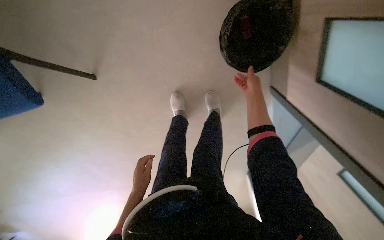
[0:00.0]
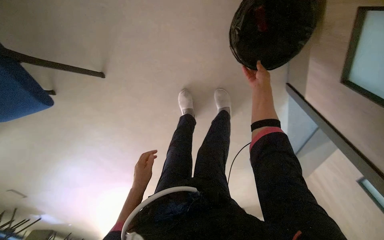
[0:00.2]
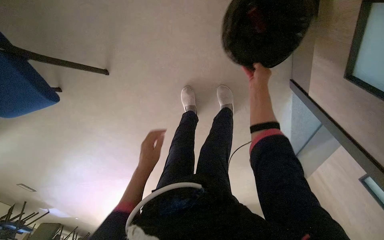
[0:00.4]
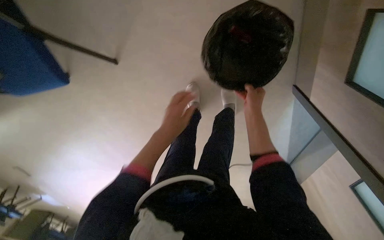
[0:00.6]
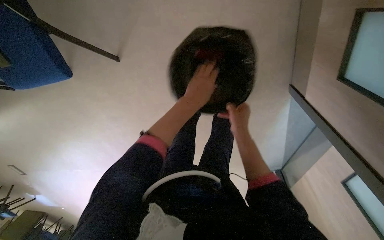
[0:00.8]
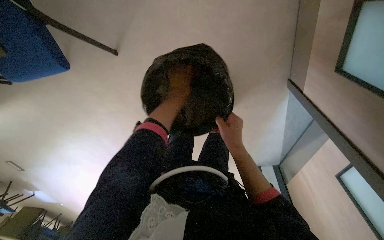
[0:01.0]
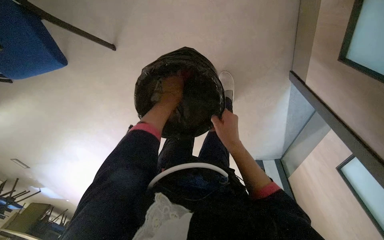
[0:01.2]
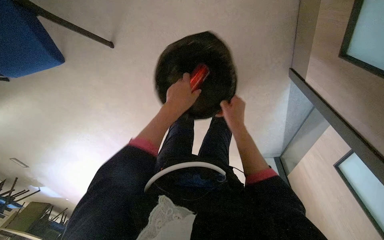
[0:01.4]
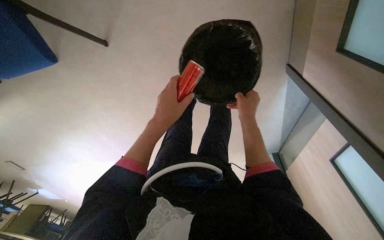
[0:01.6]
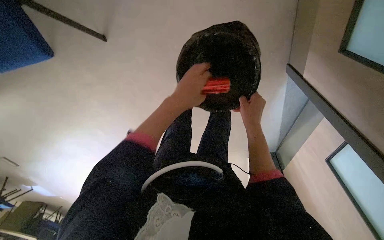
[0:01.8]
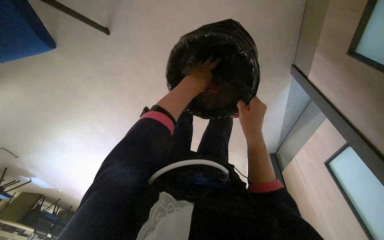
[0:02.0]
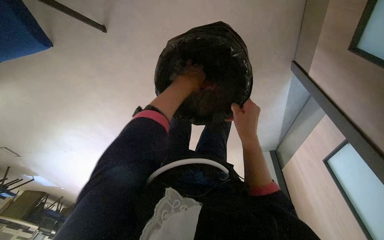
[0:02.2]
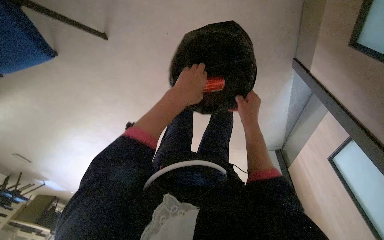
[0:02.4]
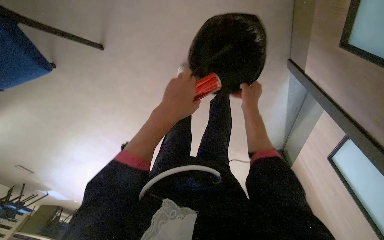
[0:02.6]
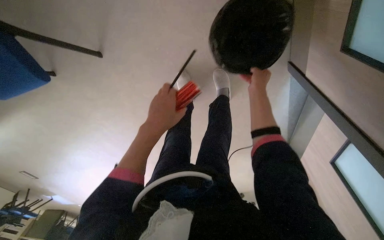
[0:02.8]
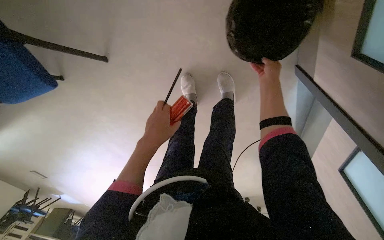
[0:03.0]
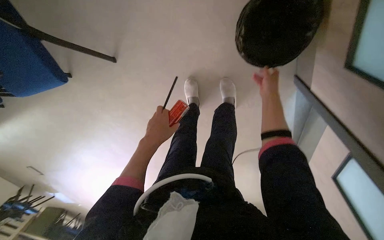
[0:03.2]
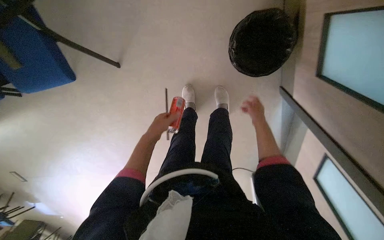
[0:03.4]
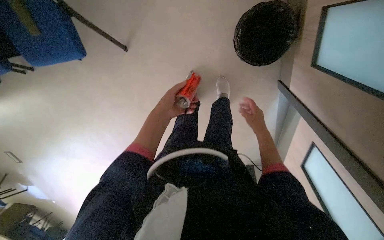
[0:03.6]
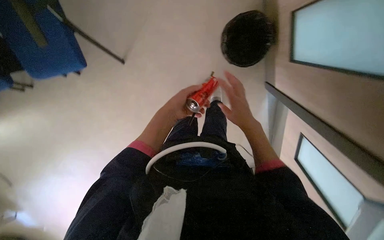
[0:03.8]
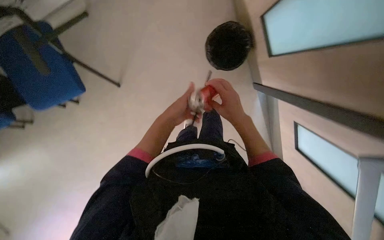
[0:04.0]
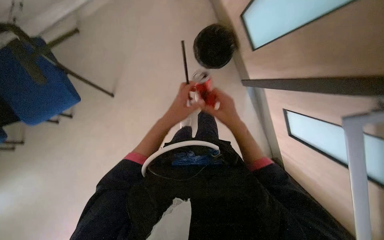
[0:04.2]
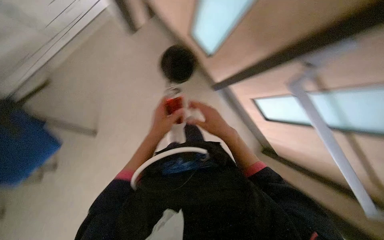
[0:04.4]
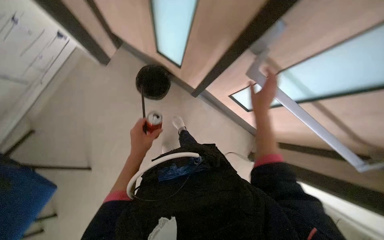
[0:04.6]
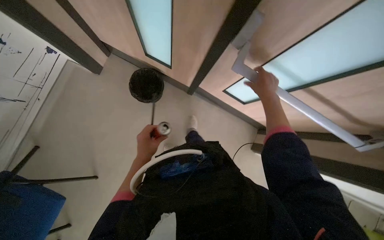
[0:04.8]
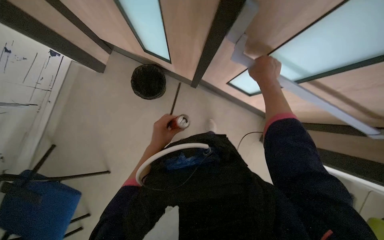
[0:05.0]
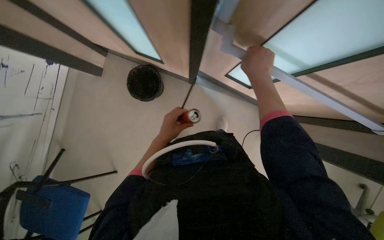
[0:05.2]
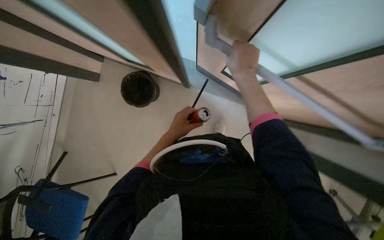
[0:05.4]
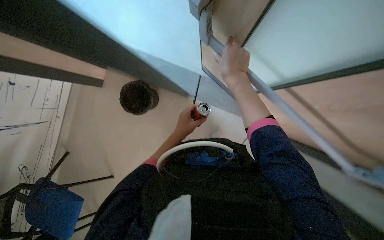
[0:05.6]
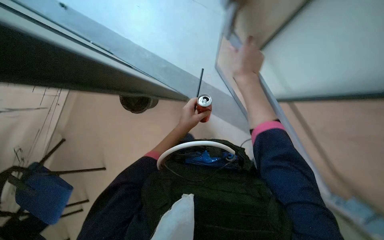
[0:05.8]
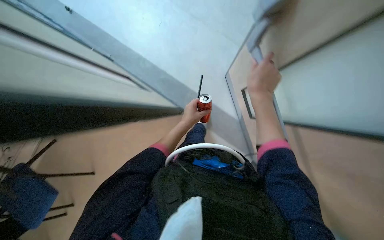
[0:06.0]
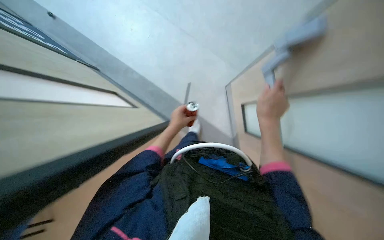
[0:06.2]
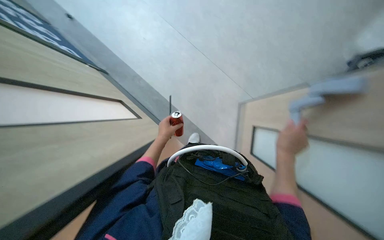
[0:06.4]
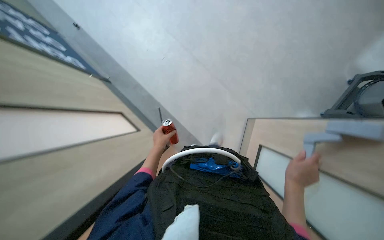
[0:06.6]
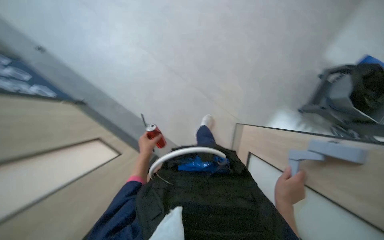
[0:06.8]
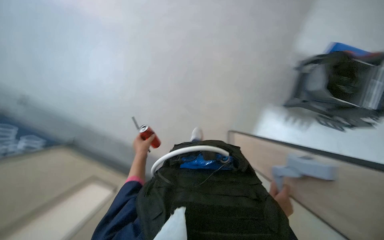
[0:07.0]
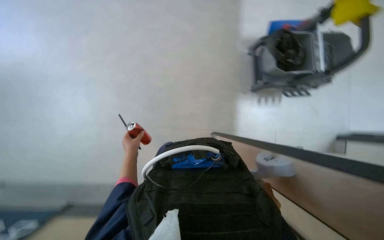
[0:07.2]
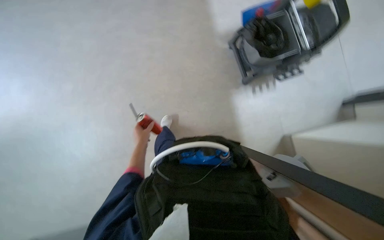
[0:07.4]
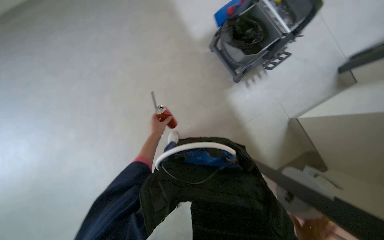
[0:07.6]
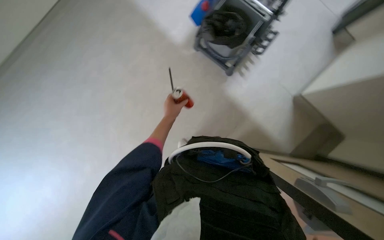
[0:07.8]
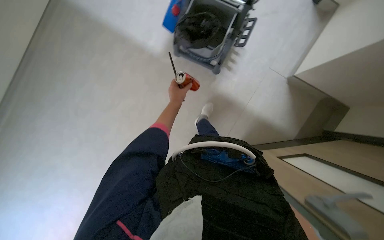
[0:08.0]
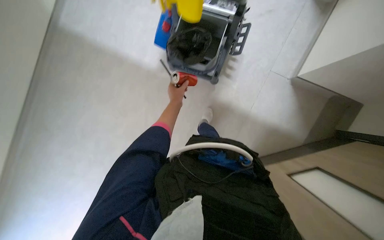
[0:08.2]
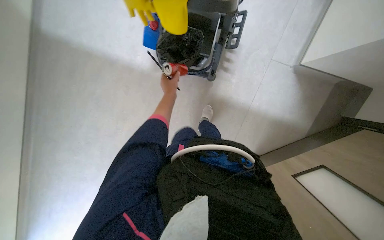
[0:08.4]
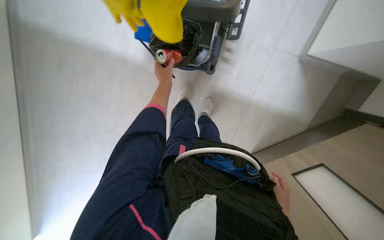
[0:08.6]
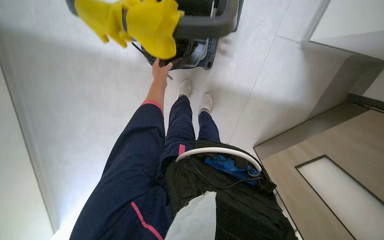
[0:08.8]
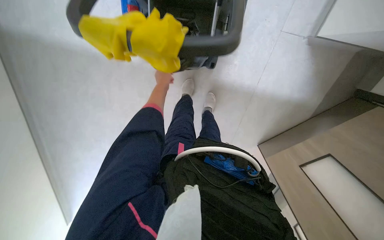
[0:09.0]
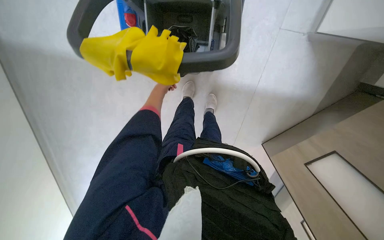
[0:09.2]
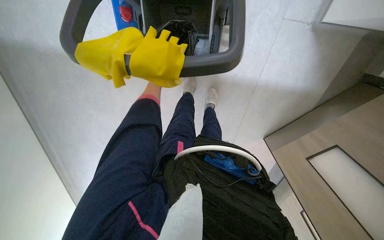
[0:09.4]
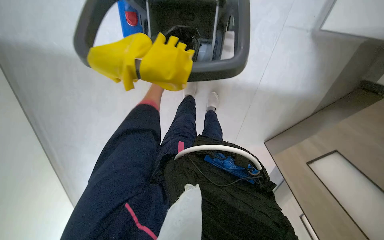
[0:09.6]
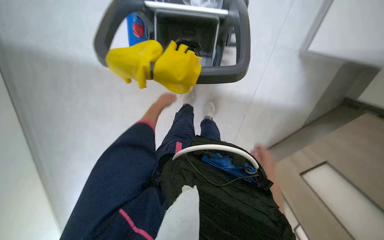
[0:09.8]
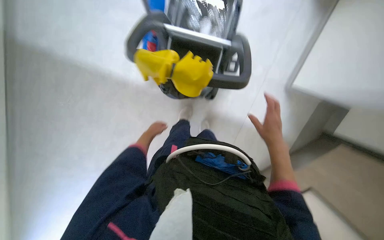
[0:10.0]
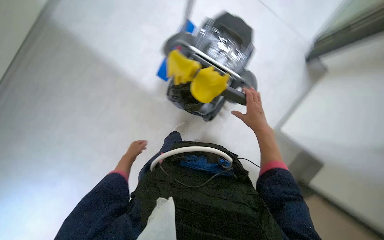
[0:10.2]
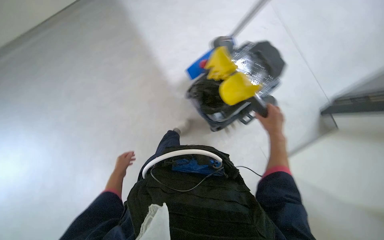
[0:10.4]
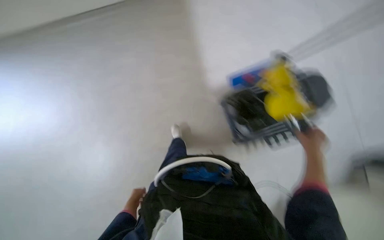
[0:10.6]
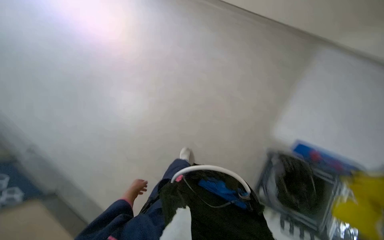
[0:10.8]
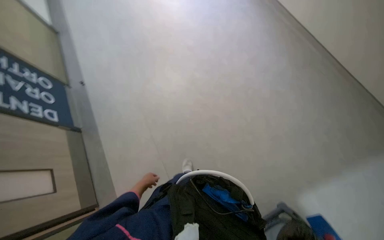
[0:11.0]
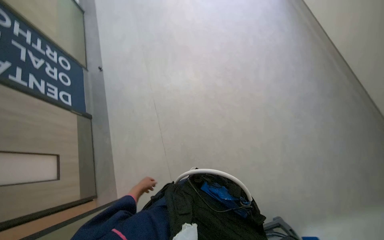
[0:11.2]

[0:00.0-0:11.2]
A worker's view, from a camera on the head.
Job: managing trash.
The whole recording: Collecting plastic trash from bins. The worker collects plastic trash from the bin and gathers it into another plastic bin.
0:00.0 to 0:01.6: The right hand heads down the picture and to the left, covering some 25 cm; the left hand travels nearer to the camera, to the right and up the picture by approximately 25 cm.
0:01.6 to 0:03.2: The right hand goes some 20 cm up the picture and to the right, while the left hand reaches approximately 10 cm up the picture, then returns.
0:03.2 to 0:04.8: The wearer moves approximately 50 cm. The wearer's head swings about 55 degrees to the right. The view tilts some 25 degrees upward.
0:04.8 to 0:06.4: The right hand goes approximately 15 cm down the picture, while the left hand is displaced up the picture by some 10 cm, and goes to the right and returns, roughly 20 cm each way.
0:06.4 to 0:08.0: The head travels roughly 70 cm. The scene rotates counterclockwise by about 100 degrees.
0:08.0 to 0:09.6: The left hand goes farther from the camera and returns, about 20 cm each way.
0:09.6 to 0:11.2: The wearer looks approximately 25 degrees further upward. The scene rotates clockwise by roughly 55 degrees.

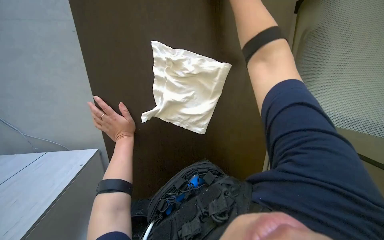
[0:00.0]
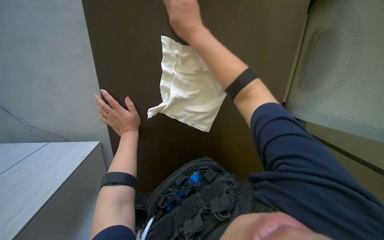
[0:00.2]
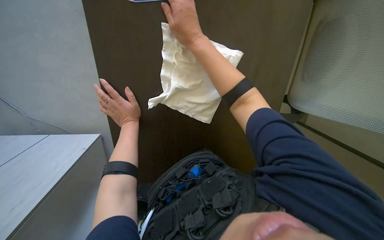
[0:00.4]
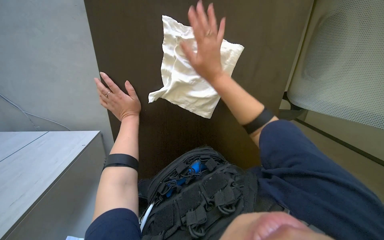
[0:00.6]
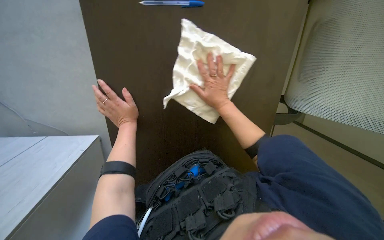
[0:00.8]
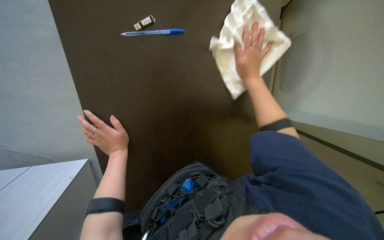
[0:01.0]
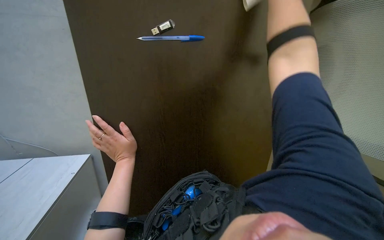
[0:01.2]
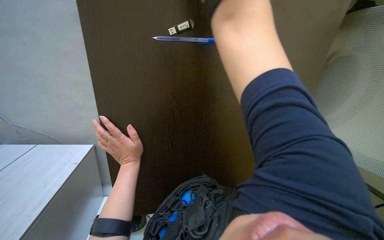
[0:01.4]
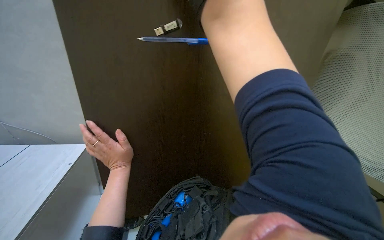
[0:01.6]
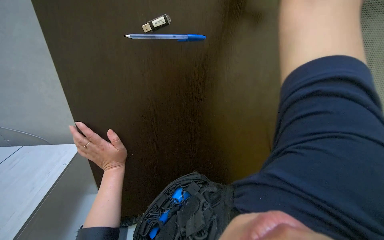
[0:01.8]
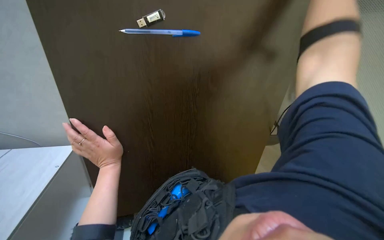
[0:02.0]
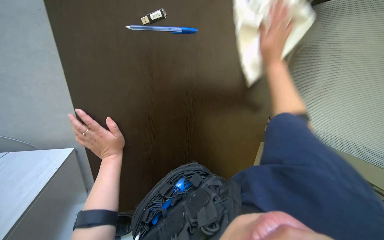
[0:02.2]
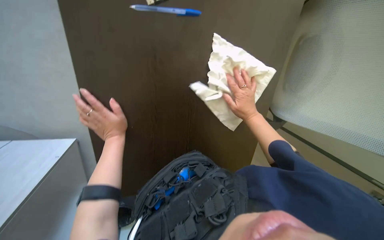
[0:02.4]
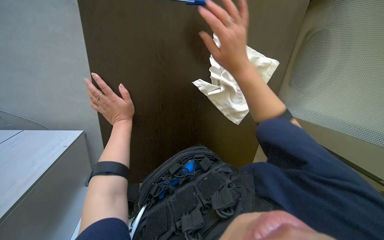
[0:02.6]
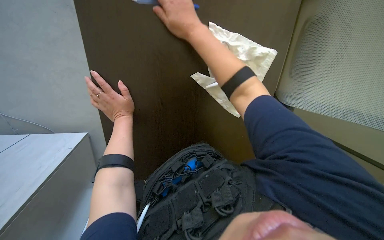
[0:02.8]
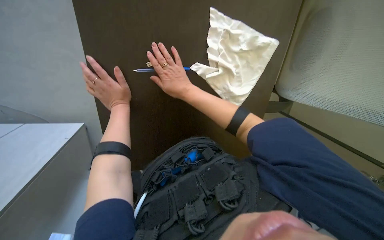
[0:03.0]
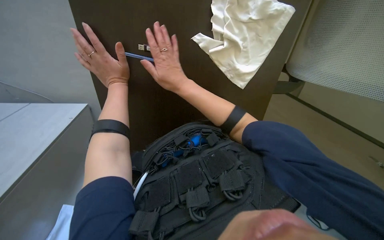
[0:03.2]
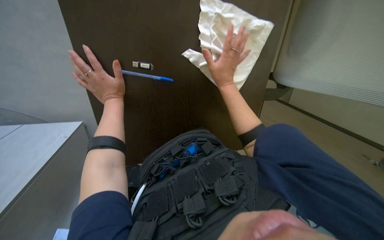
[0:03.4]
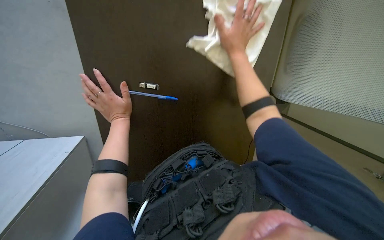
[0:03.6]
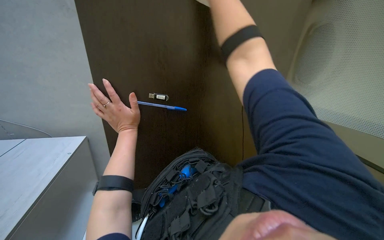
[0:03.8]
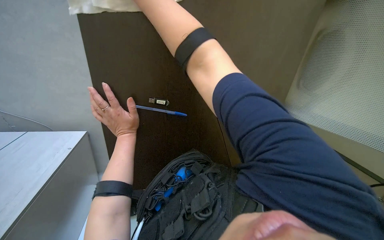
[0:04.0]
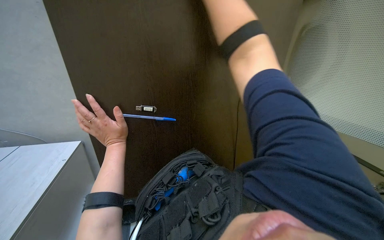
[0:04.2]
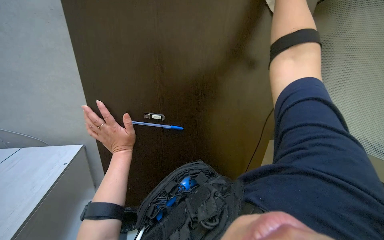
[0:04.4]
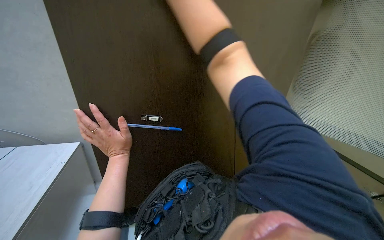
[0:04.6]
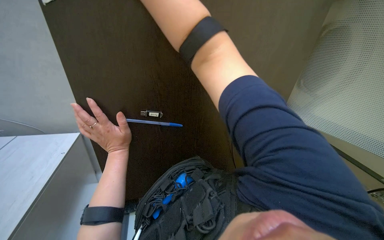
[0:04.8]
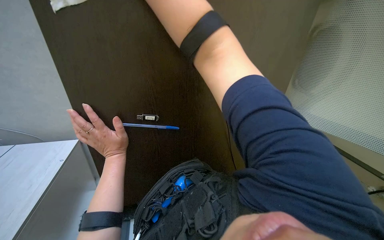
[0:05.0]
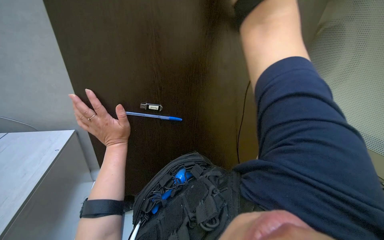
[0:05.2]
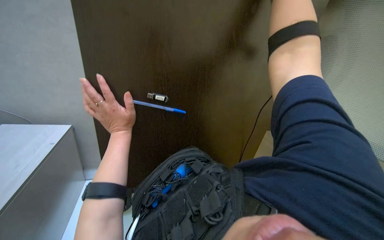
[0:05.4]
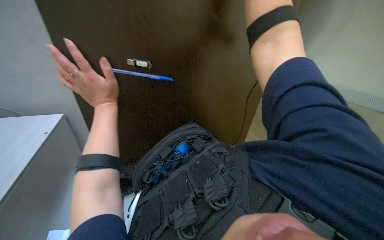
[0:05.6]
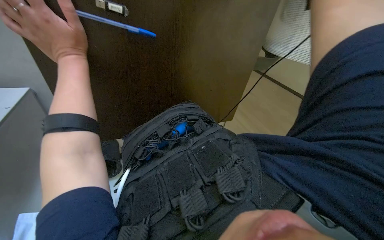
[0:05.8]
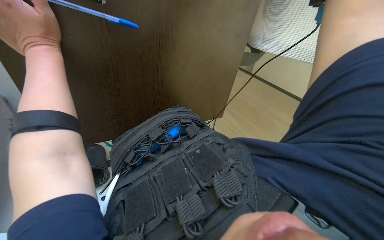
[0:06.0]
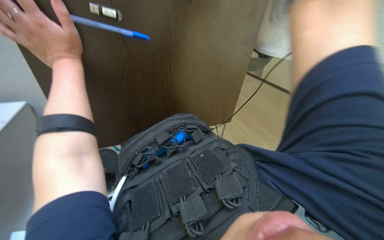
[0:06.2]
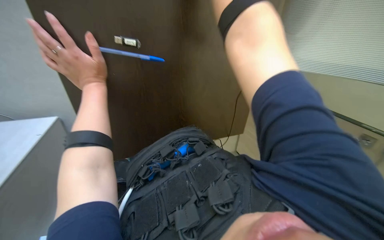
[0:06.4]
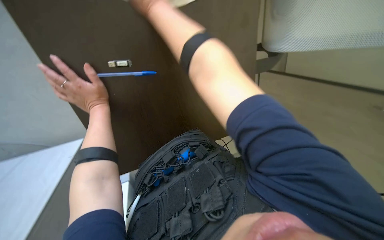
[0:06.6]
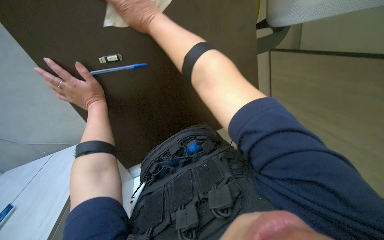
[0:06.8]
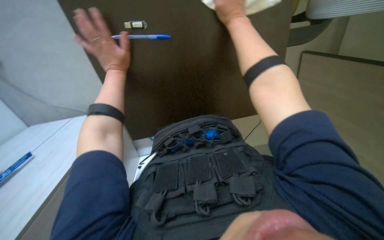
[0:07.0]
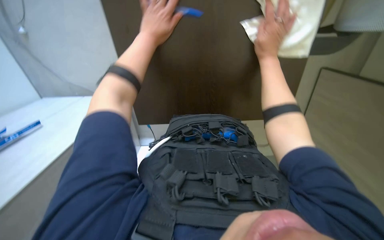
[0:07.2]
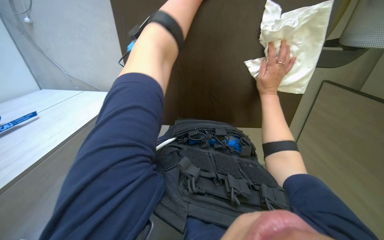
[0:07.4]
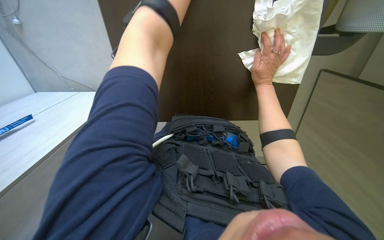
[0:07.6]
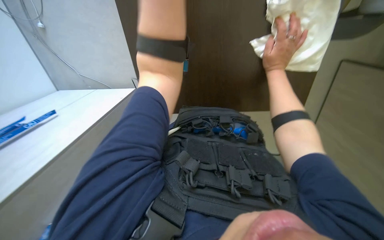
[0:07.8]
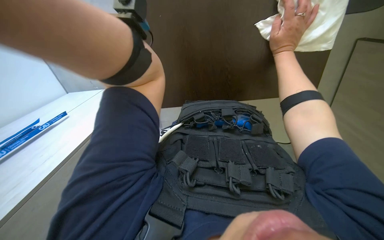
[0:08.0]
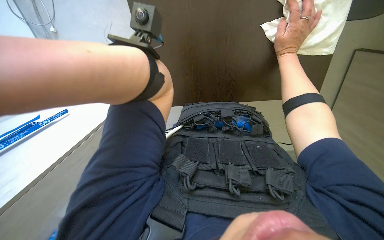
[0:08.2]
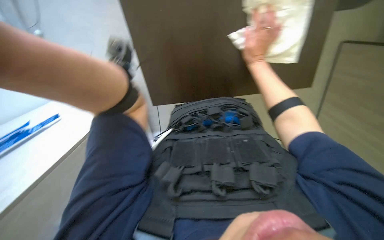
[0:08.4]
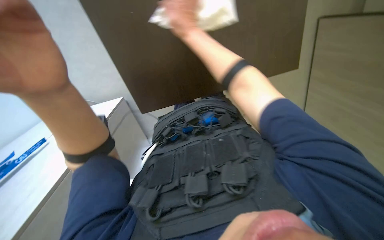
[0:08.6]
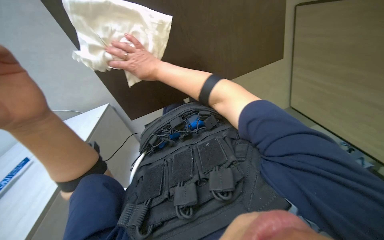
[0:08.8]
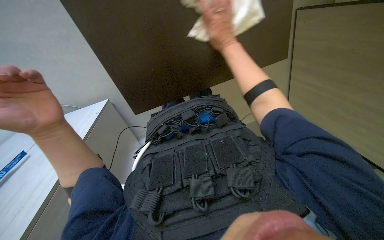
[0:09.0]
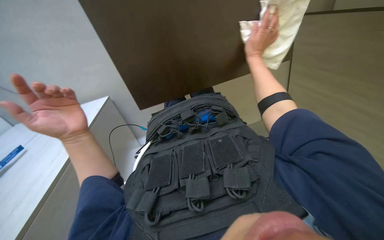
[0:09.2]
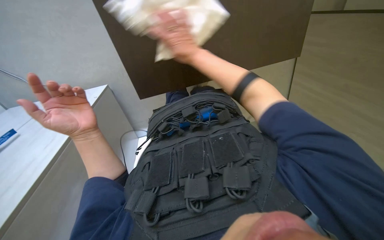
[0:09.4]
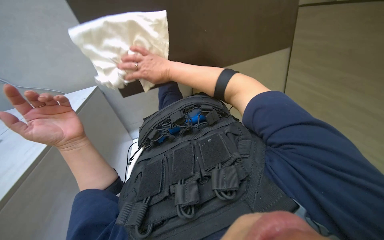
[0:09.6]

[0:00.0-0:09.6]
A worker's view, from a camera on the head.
Job: wiping surfaces.
The whole recording: Wiping table surface. The worker wipes the table surface with a white cloth.
0:00.0 to 0:01.6: The view tilts approximately 15 degrees downward. The left hand shifts some 15 cm down the picture.
0:03.2 to 0:04.8: The camera pitches upward, by about 15 degrees.
0:04.8 to 0:06.4: The left hand shifts roughly 10 cm up the picture.
0:06.4 to 0:08.0: The view swings some 15 degrees to the left.
0:08.0 to 0:09.6: The right hand moves left and right over about 40 cm, changing direction 2 times.
